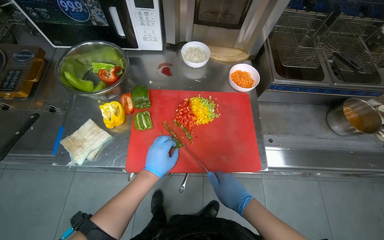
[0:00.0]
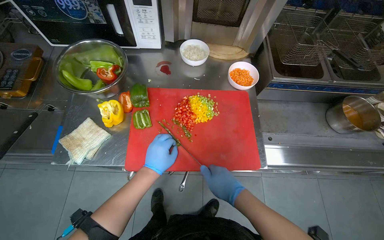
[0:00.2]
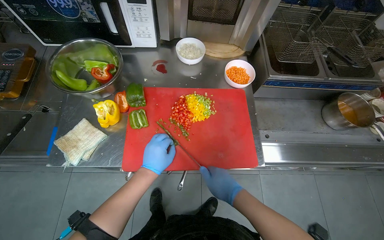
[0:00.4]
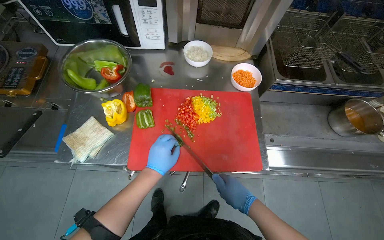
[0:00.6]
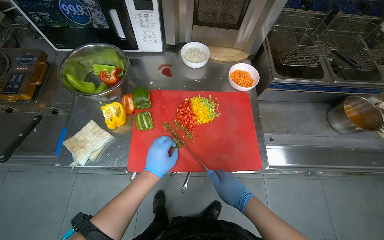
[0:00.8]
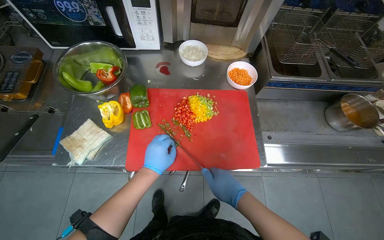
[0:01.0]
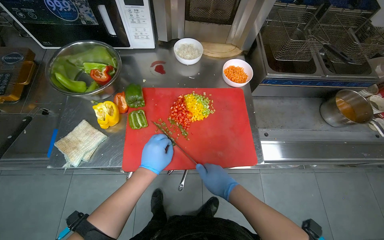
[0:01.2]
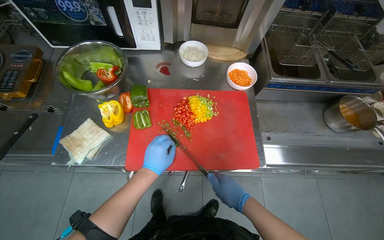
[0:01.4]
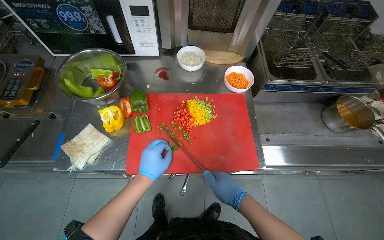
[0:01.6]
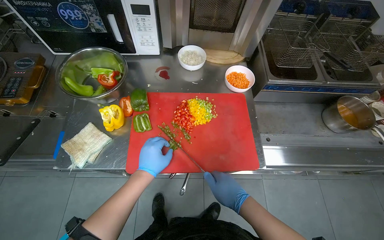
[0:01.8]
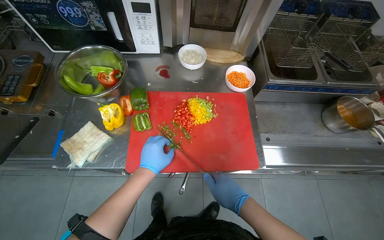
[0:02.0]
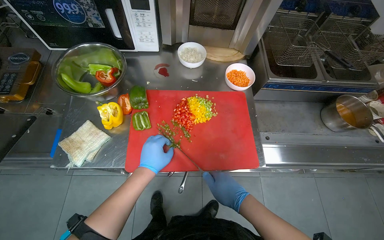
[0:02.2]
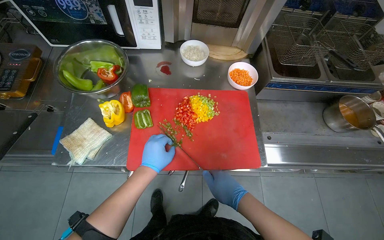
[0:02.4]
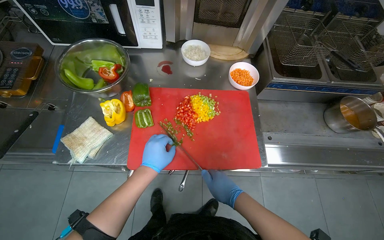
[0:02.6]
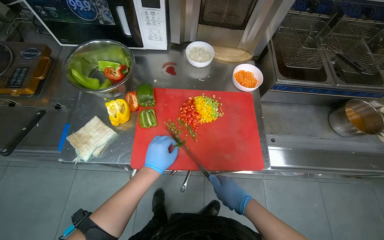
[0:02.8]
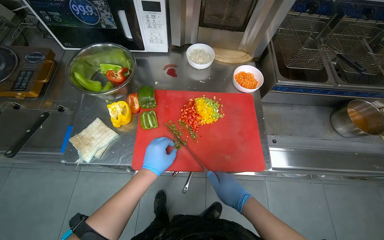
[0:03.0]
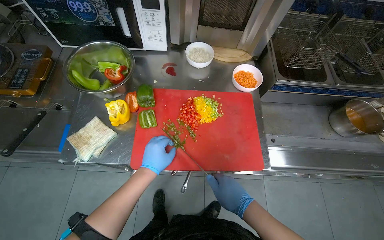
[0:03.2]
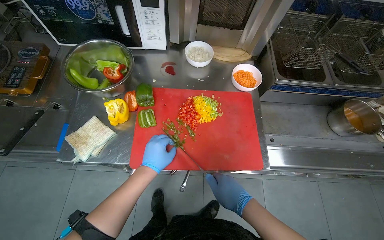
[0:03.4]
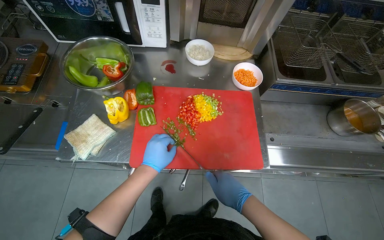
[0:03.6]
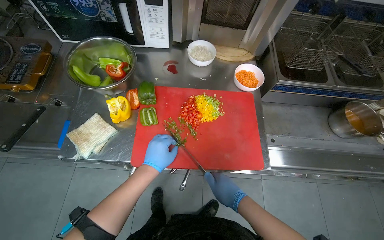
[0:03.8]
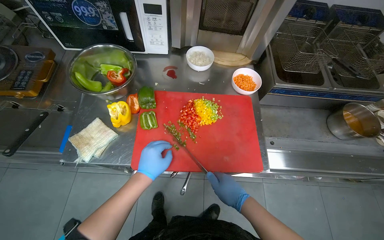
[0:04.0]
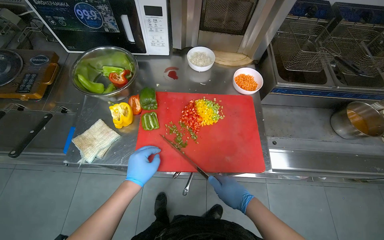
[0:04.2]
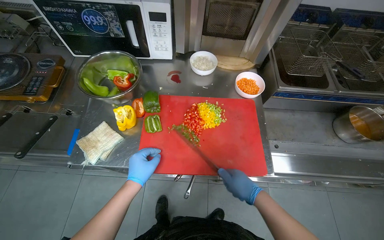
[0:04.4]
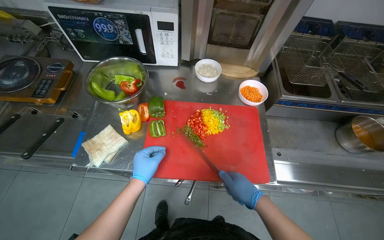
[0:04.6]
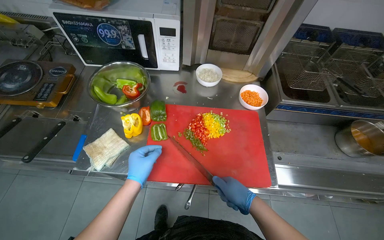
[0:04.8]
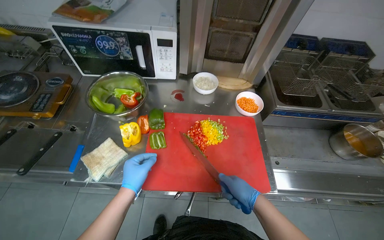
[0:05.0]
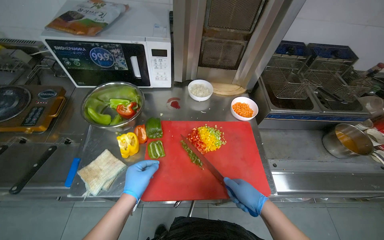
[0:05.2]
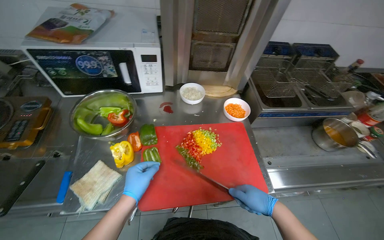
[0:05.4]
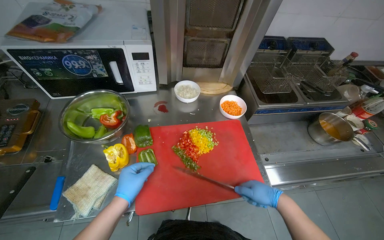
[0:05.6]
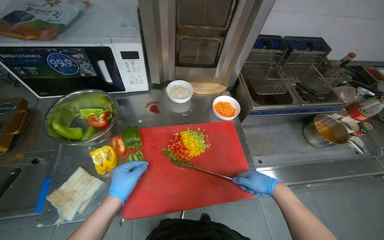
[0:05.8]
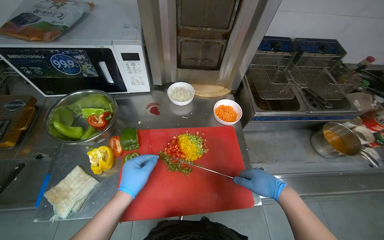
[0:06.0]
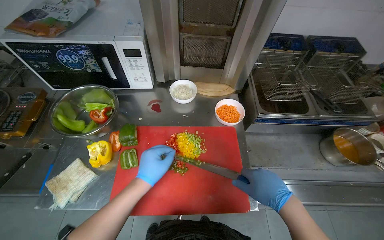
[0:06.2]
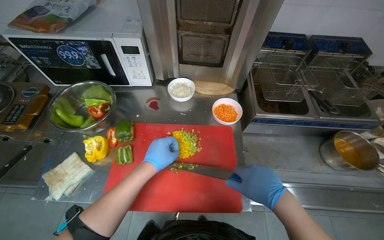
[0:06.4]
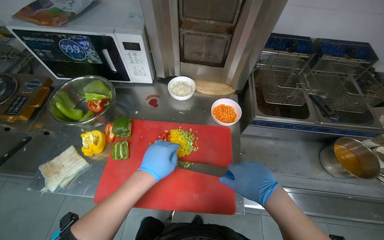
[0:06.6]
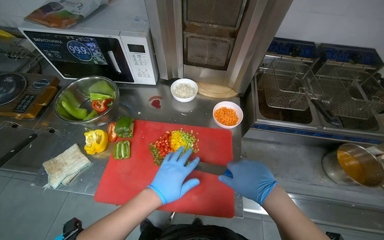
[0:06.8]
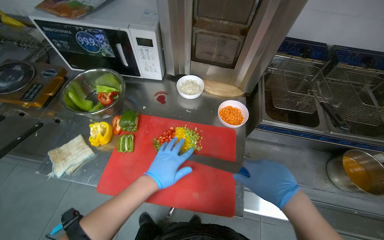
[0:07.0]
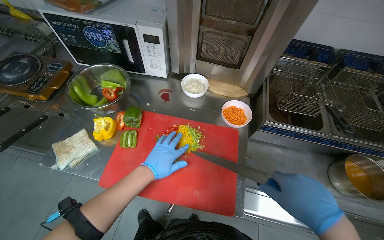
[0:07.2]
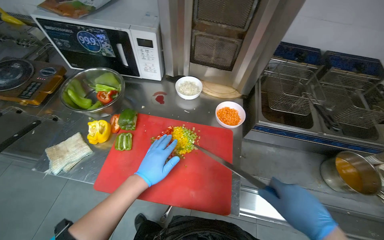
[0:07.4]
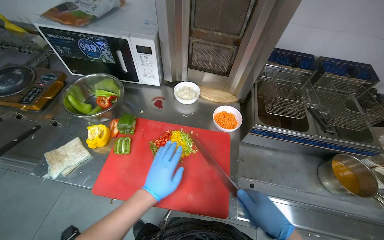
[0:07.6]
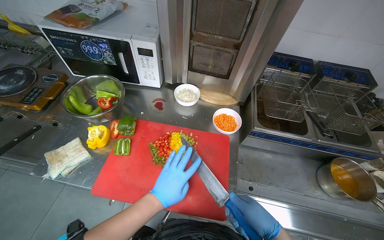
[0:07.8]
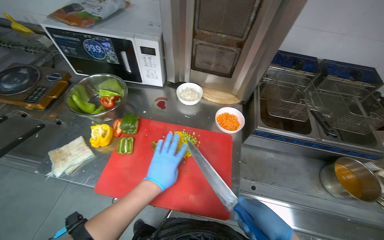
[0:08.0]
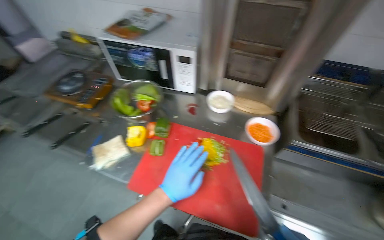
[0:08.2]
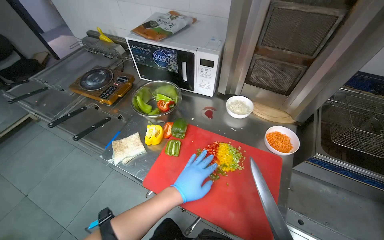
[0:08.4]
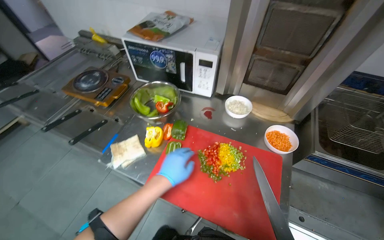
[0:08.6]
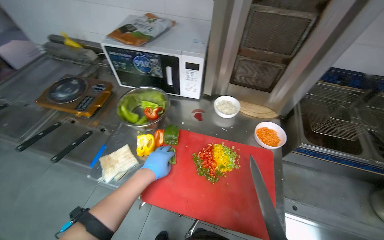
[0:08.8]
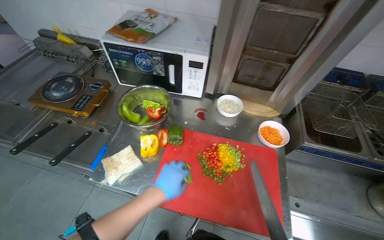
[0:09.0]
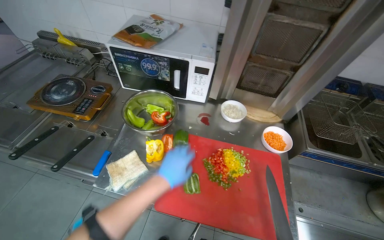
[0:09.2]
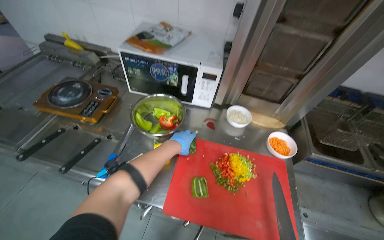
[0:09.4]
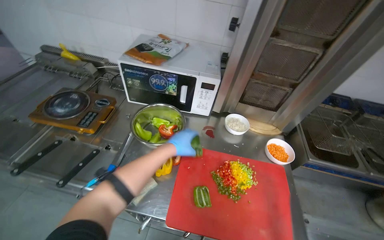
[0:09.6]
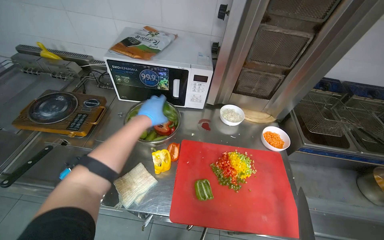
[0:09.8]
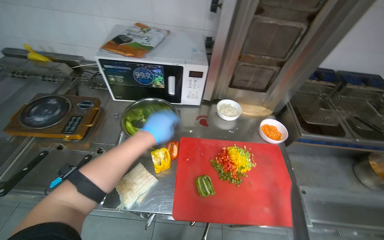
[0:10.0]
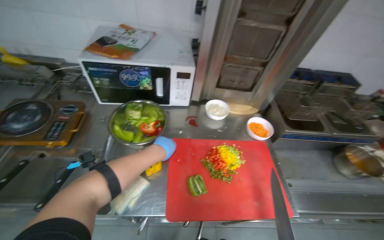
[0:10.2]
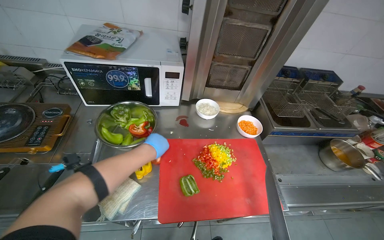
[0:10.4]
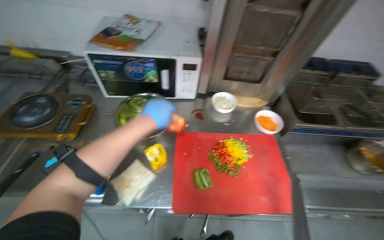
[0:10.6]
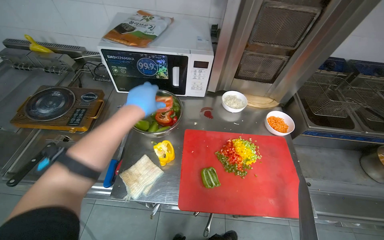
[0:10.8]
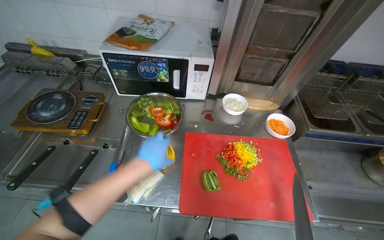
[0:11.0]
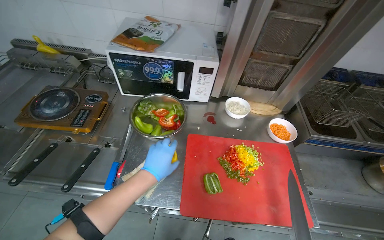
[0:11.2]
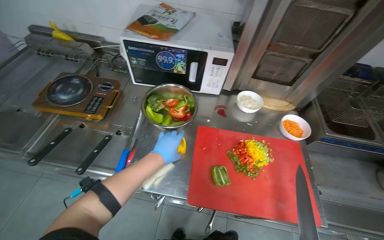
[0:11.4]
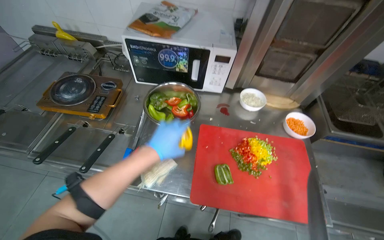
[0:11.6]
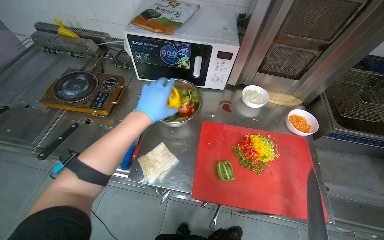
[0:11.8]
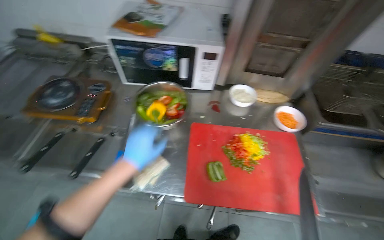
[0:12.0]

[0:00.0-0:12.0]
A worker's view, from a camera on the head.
Job: preparing food.
The whole recording: Chopping bell peppers on cutting board. The worker chops various colored bell peppers on a red cutting board.
0:00.0 to 0:04.4: The hands are busy where they are.
0:04.4 to 0:06.0: The right hand travels to the right by about 10 cm.
0:06.0 to 0:07.6: The left hand is displaced to the right by roughly 15 cm.
0:09.0 to 0:10.4: The wearer's head swings some 20 degrees to the right. The left hand goes roughly 15 cm up the picture and farther from the camera.
0:10.4 to 0:12.0: The left hand goes up and down the picture, some 20 cm each way, reversing 3 times.

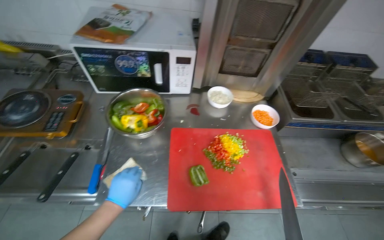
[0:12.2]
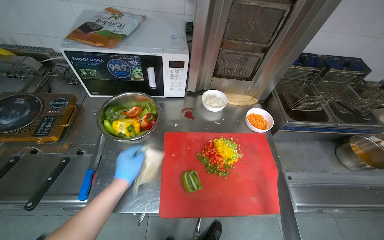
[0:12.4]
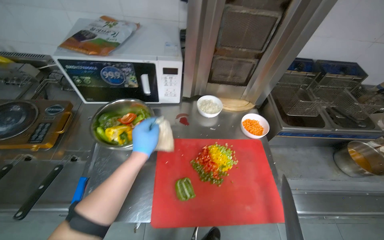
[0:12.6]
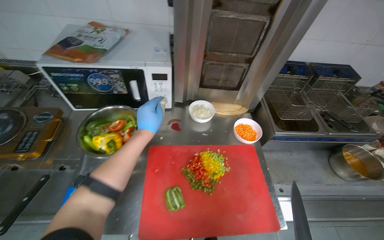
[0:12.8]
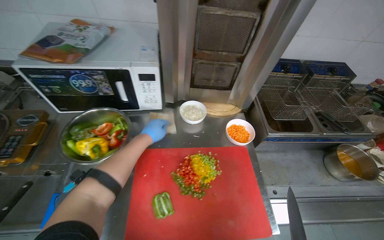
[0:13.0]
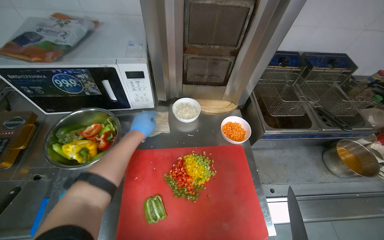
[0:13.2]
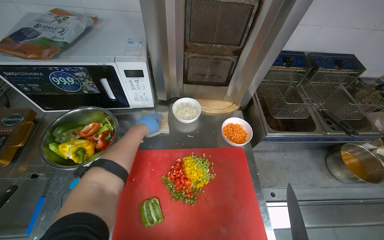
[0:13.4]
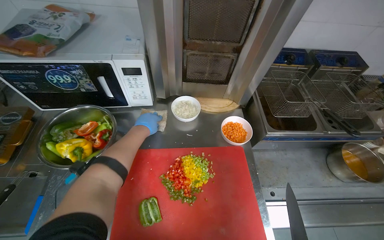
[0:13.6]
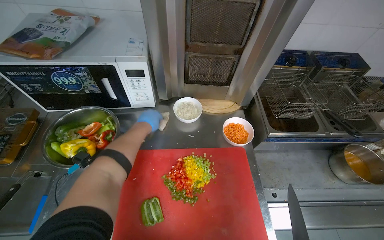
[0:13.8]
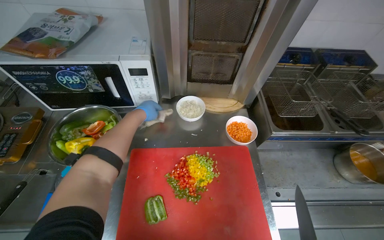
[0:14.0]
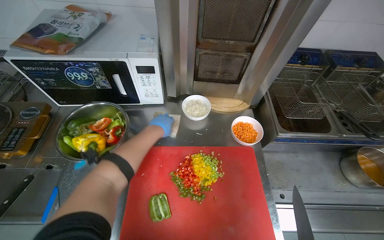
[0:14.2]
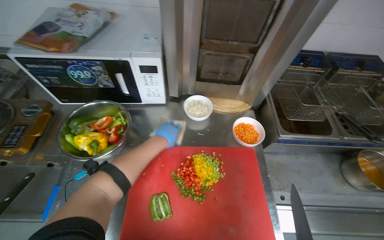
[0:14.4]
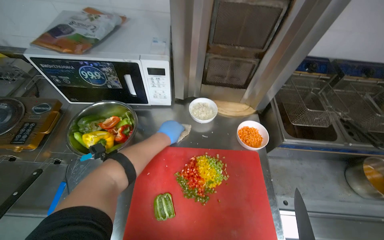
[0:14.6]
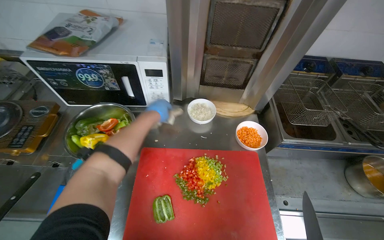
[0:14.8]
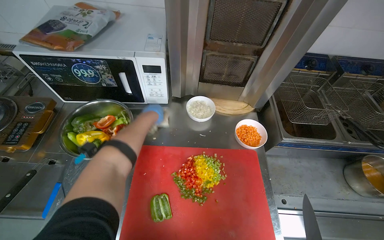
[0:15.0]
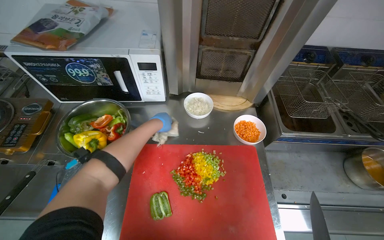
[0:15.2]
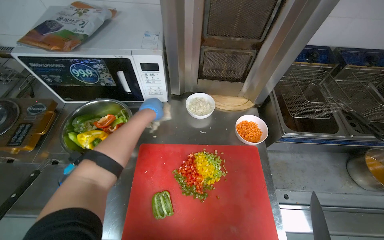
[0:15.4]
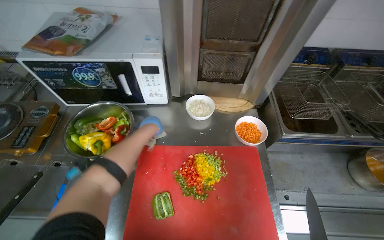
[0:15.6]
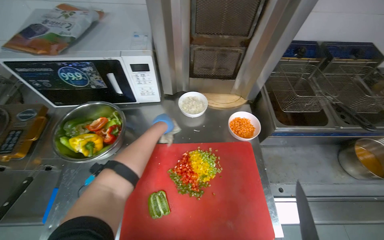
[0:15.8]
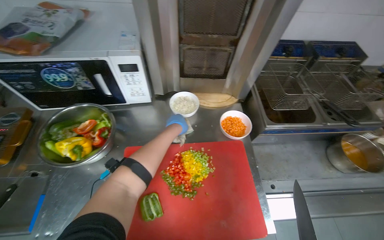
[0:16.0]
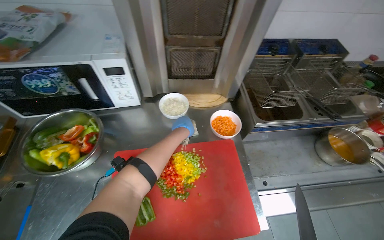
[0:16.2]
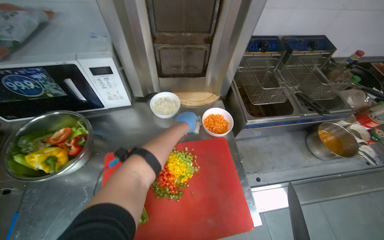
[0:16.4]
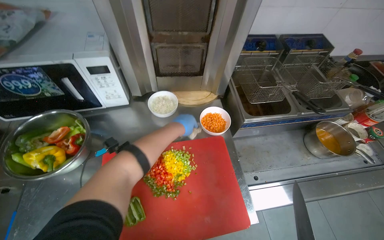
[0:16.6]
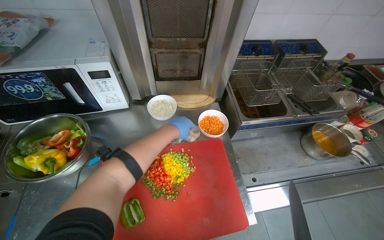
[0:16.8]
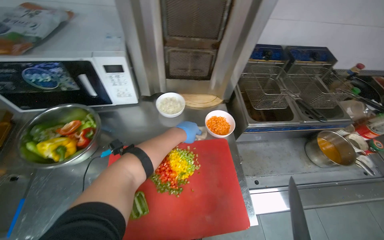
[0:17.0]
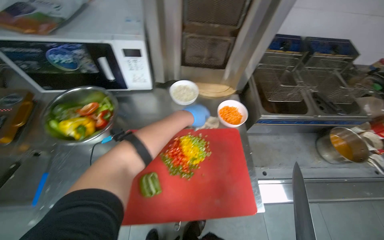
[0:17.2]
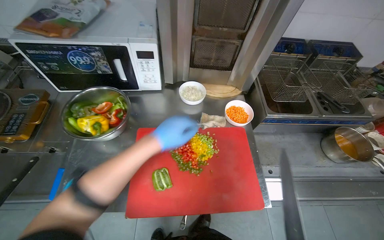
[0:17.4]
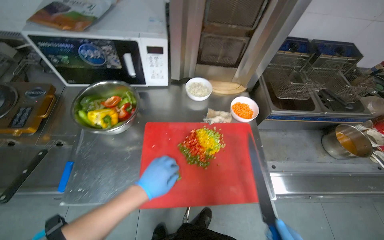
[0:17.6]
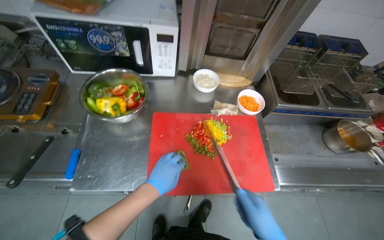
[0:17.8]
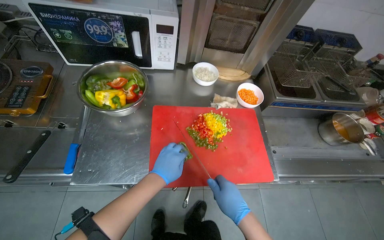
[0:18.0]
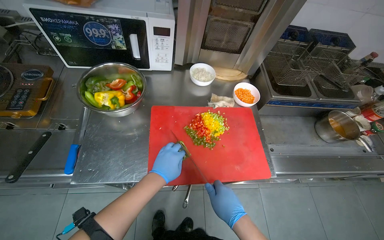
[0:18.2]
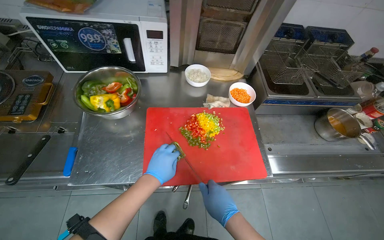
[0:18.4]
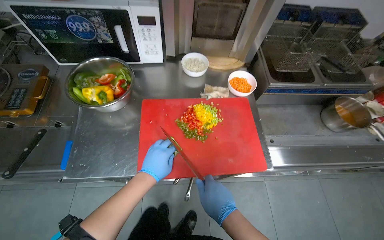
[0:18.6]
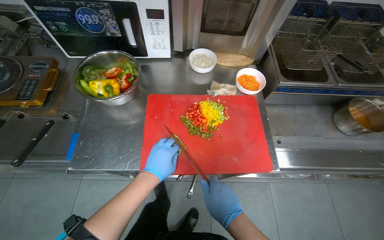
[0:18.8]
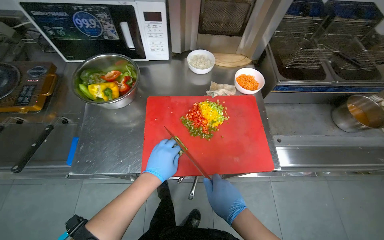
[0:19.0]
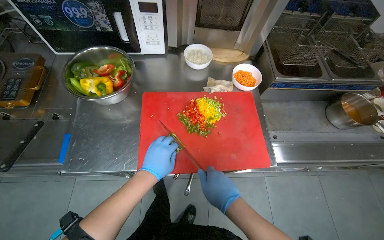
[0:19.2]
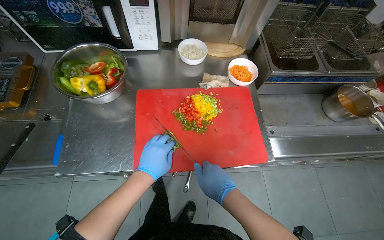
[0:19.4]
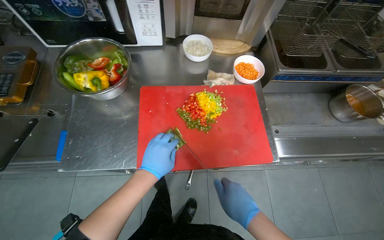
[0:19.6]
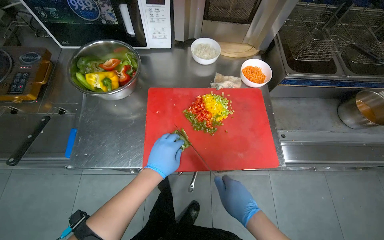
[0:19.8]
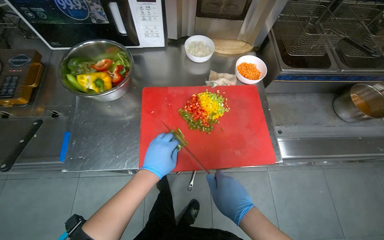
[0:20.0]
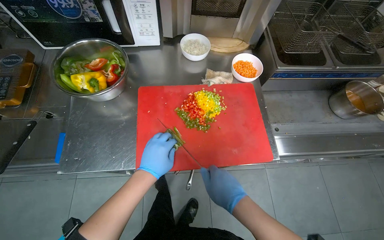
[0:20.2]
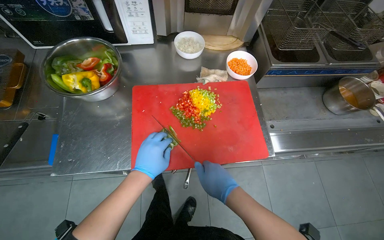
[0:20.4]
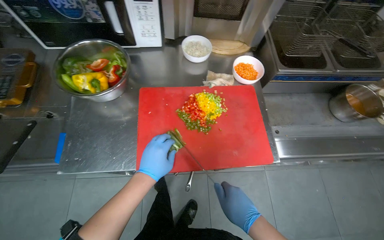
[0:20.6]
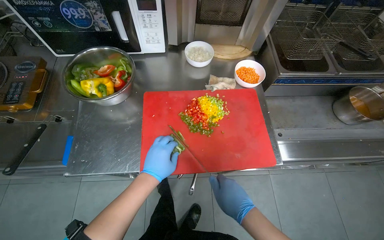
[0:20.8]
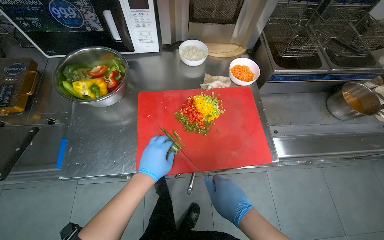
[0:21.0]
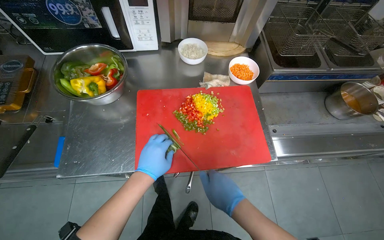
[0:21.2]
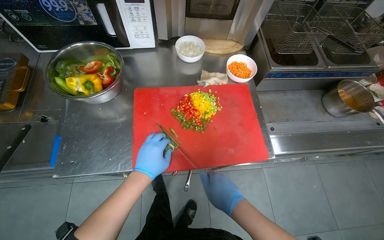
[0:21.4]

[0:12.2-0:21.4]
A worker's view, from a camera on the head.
Job: preparing food.
The whole recording: Chopping bell peppers on cutting board. The worker chops various colored bell peppers on a red cutting board.
0:12.2 to 0:13.8: The left hand travels up the picture and farther from the camera by approximately 40 cm.
0:15.2 to 0:16.8: The left hand shifts about 20 cm to the right.
0:16.8 to 0:18.4: The left hand is displaced down the picture and nearer to the camera by roughly 35 cm.
0:18.4 to 0:21.4: The hands are busy where they are.
